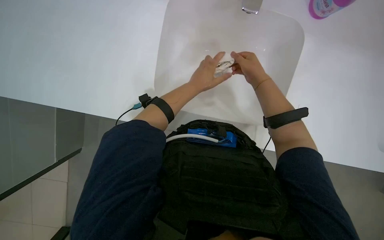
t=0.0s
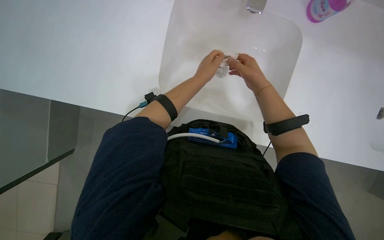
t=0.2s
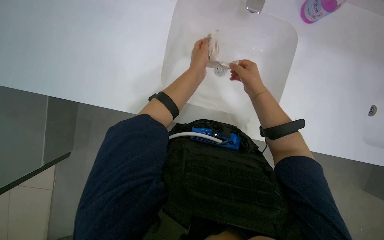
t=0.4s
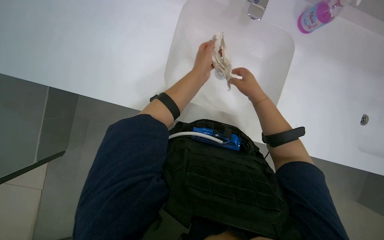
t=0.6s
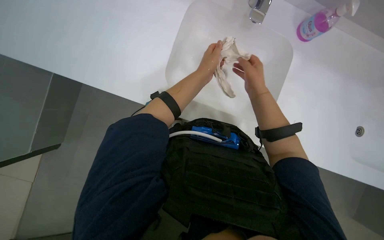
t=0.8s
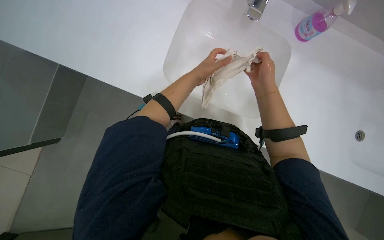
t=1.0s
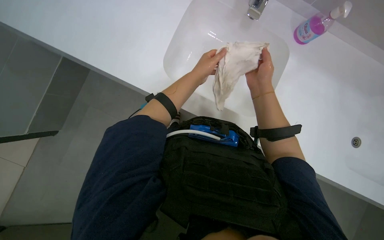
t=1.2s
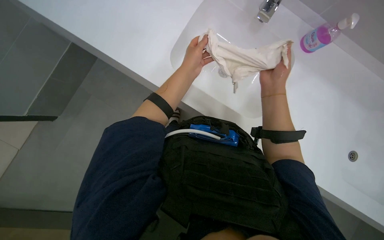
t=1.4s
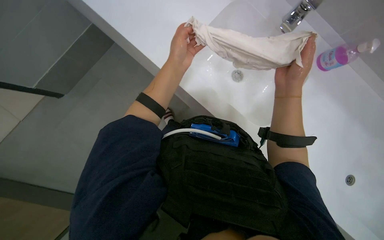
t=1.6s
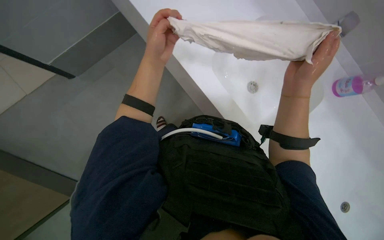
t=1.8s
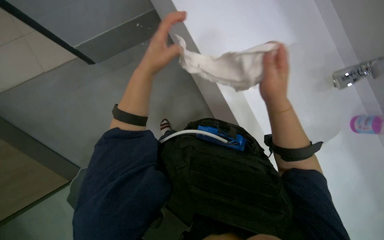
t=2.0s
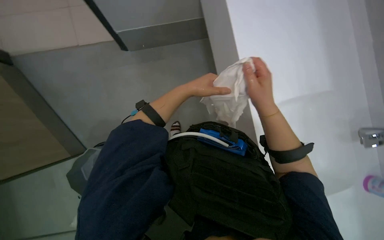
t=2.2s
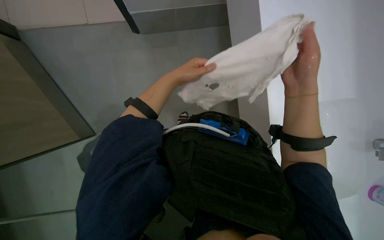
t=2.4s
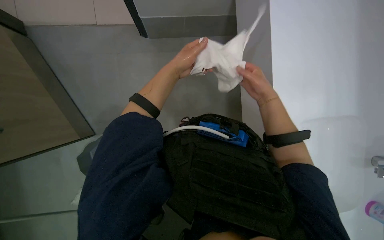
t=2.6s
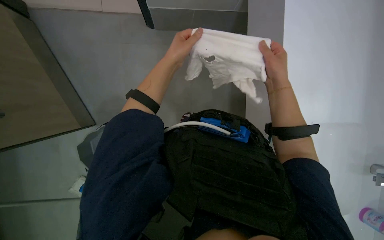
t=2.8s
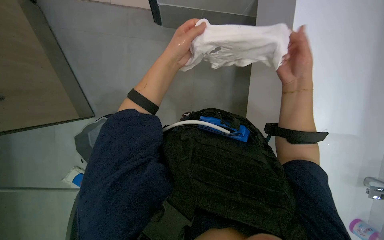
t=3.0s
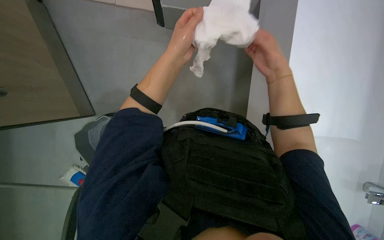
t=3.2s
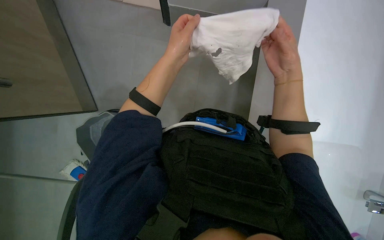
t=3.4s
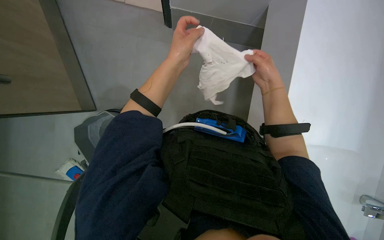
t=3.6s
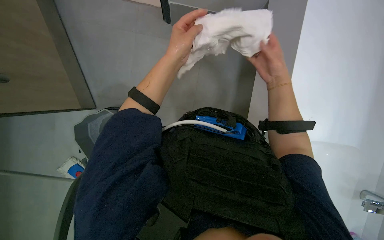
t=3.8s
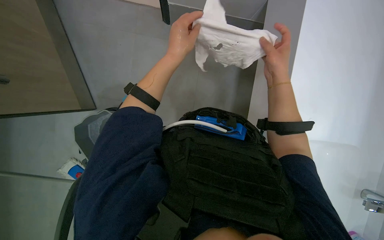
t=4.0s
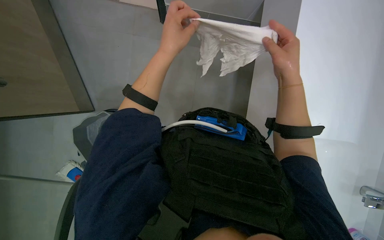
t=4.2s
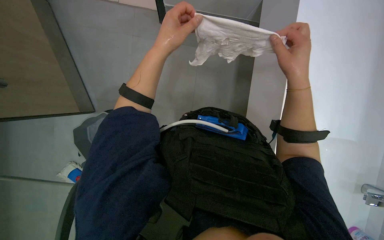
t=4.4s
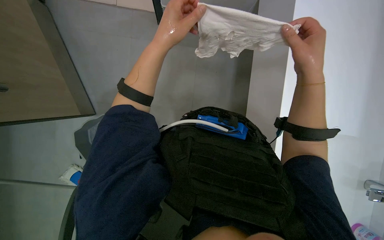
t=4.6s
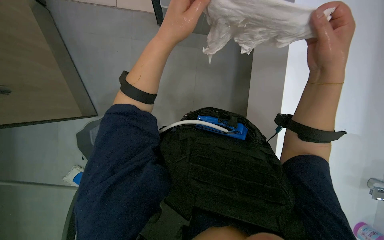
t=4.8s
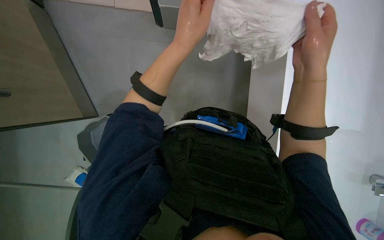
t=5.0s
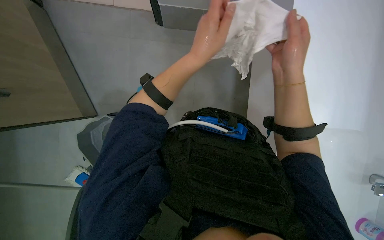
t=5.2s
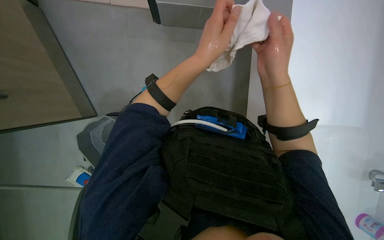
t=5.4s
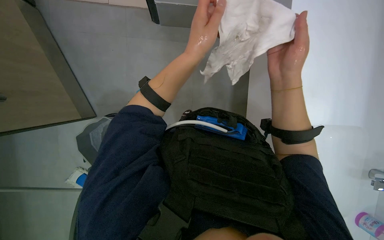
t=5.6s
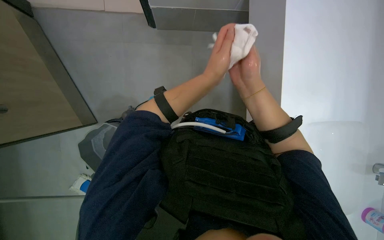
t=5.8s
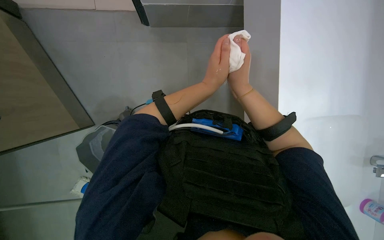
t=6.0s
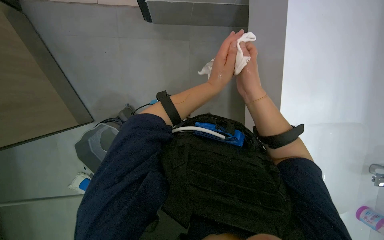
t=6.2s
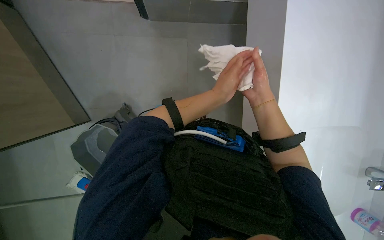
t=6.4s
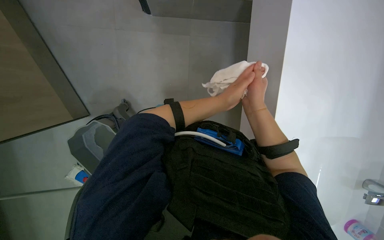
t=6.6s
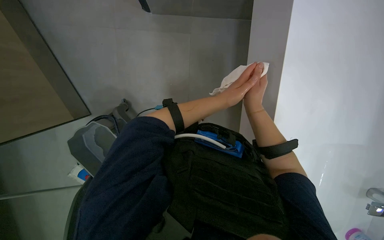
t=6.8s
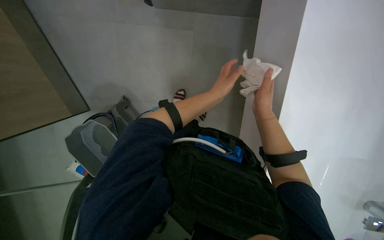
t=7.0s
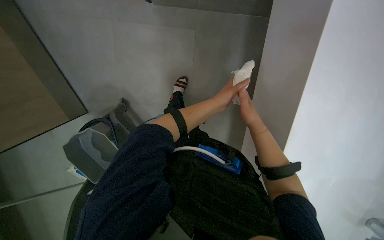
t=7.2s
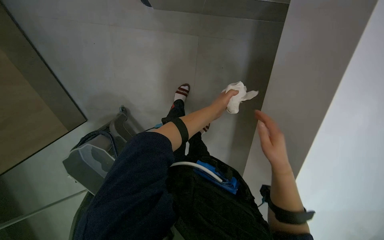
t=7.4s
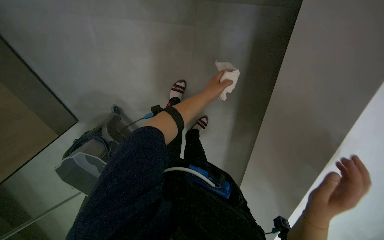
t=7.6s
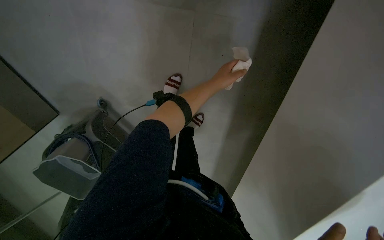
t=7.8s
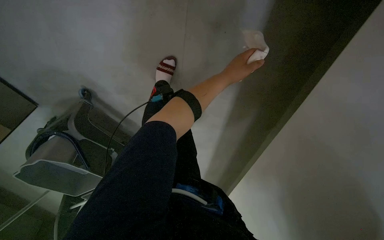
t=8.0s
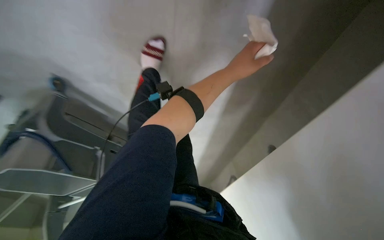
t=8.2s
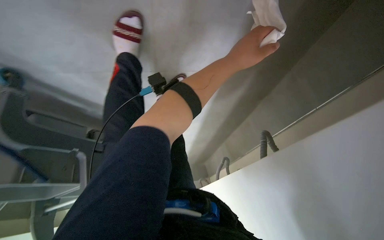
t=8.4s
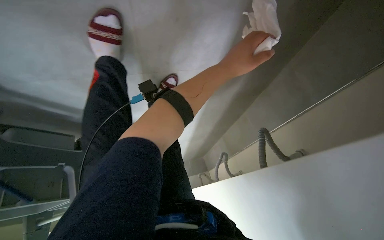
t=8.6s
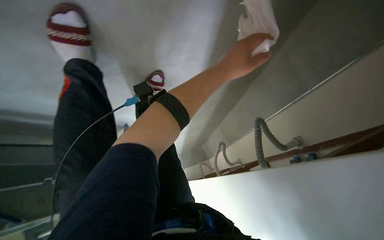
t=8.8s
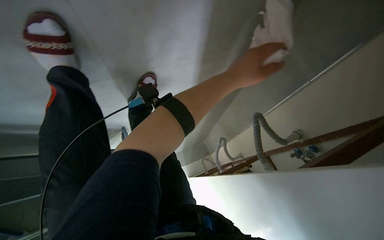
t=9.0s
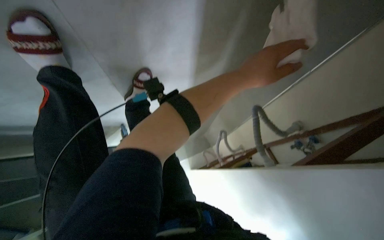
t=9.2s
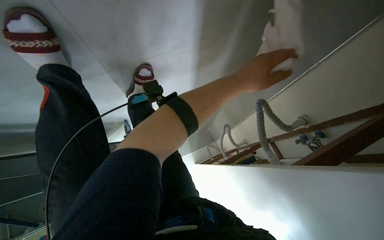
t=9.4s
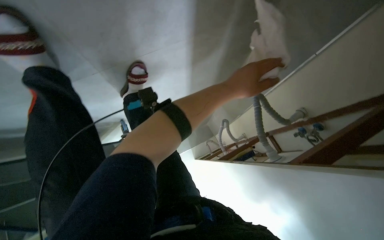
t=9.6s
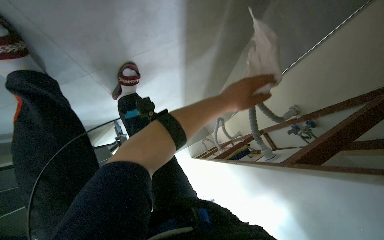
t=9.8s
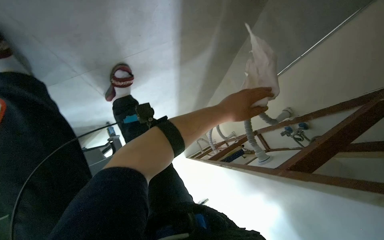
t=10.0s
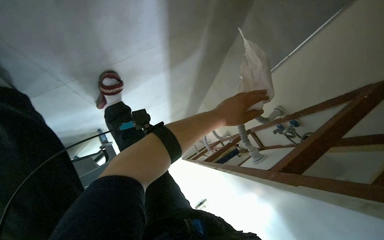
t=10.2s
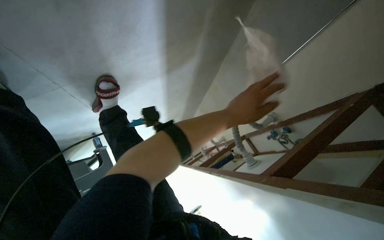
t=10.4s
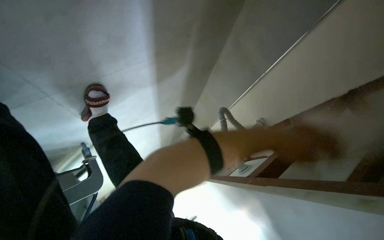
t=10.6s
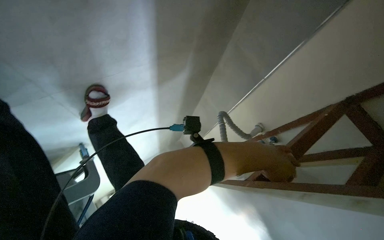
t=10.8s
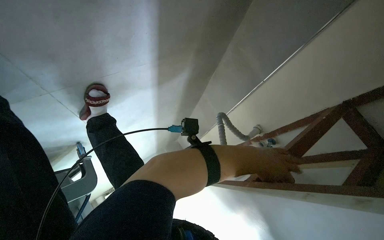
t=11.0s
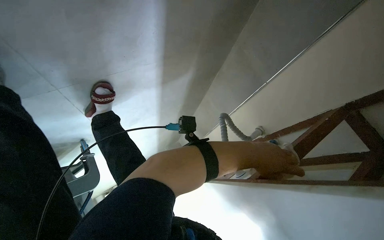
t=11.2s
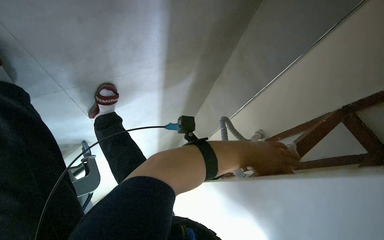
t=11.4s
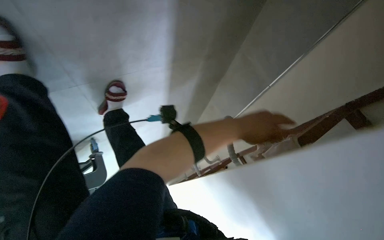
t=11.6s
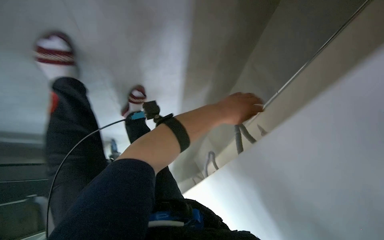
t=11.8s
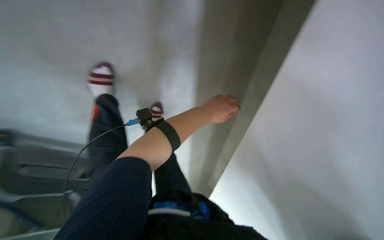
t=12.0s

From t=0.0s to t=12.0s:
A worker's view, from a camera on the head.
Job: preparing cleaning supplies.
The whole recording: Preparing cleaning tools. The worker wrings out a cleaning cloth and prepares the mop in the bucket.
From t=0.0s to t=1.6s: The right hand is displaced nearer to the camera by roughly 10 cm.
From t=4.4s to t=6.0s: The right hand moves to the left, approximately 10 cm.
From t=6.0s to t=7.6s: The right hand is displaced down the picture and to the right by approximately 25 cm.
From t=7.6s to t=9.0s: The wearer's head swings about 30 degrees to the right. The view tilts roughly 30 degrees downward.
From t=9.0s to t=10.4s: The left hand shifts some 10 cm farther from the camera.
From t=10.4s to t=12.0s: The camera pitches upward, by approximately 20 degrees. The left hand reaches about 15 cm to the right, then returns.

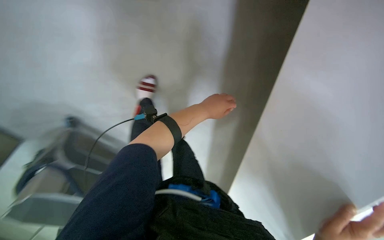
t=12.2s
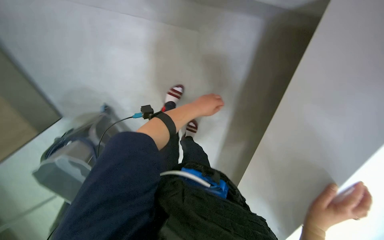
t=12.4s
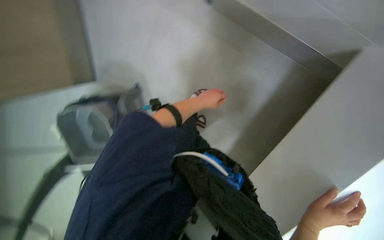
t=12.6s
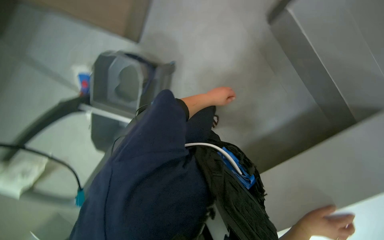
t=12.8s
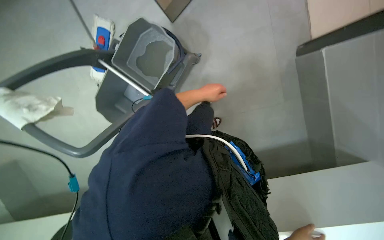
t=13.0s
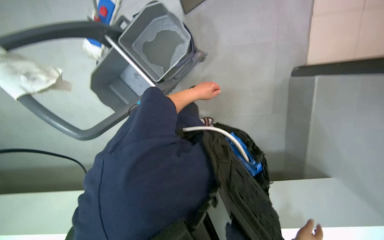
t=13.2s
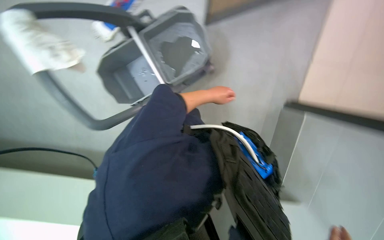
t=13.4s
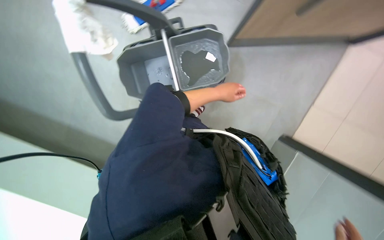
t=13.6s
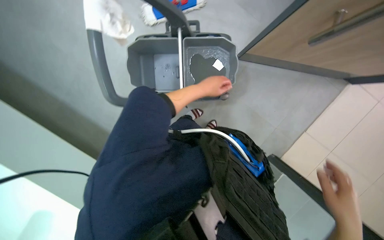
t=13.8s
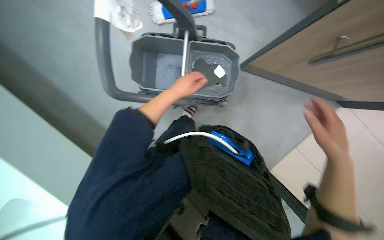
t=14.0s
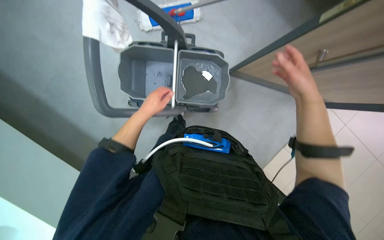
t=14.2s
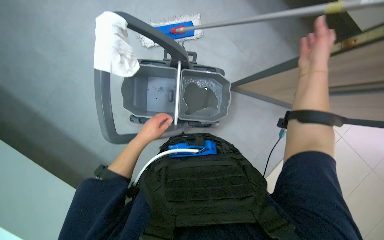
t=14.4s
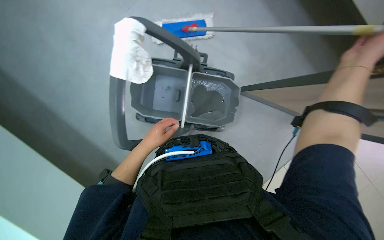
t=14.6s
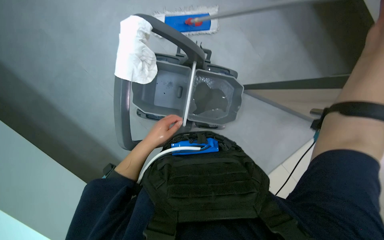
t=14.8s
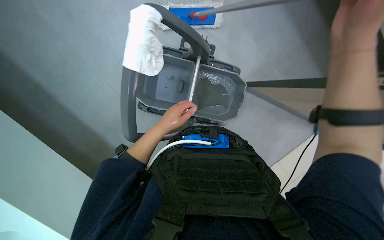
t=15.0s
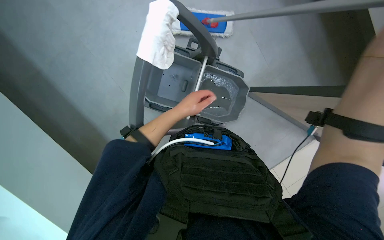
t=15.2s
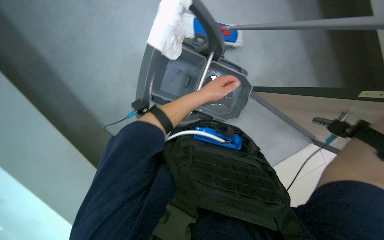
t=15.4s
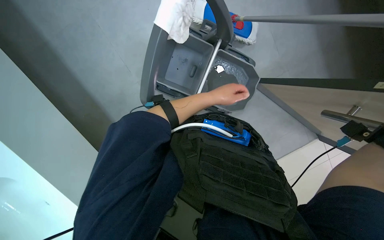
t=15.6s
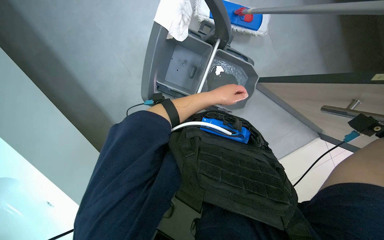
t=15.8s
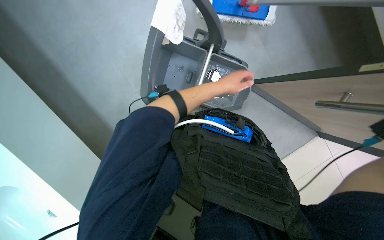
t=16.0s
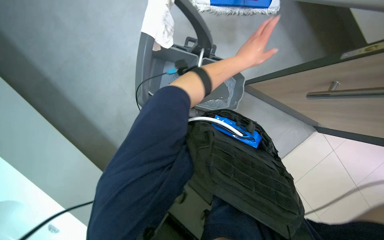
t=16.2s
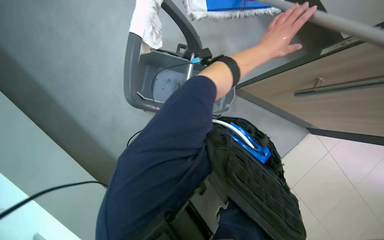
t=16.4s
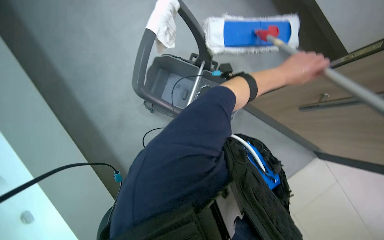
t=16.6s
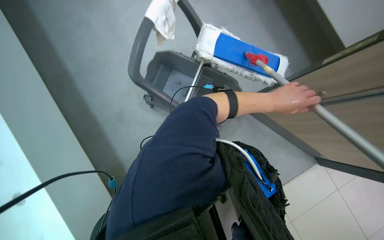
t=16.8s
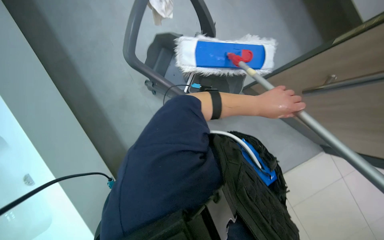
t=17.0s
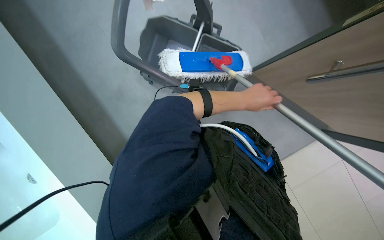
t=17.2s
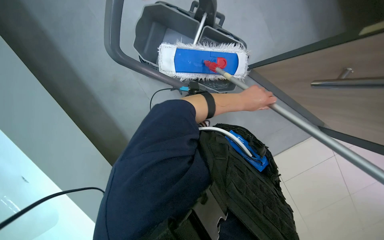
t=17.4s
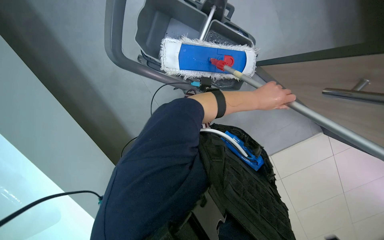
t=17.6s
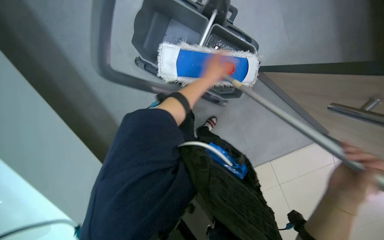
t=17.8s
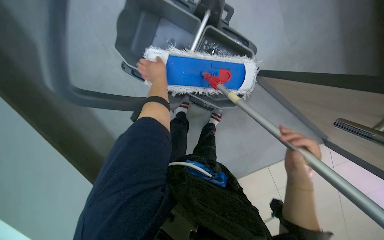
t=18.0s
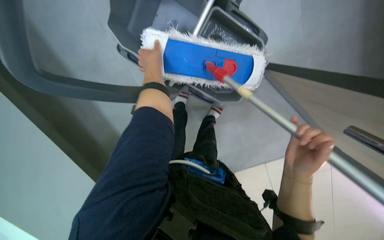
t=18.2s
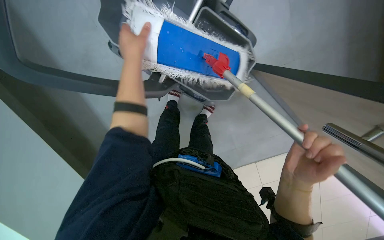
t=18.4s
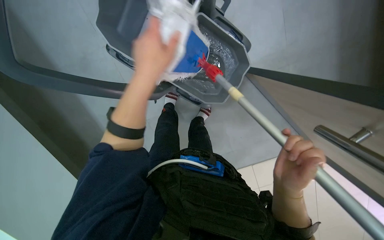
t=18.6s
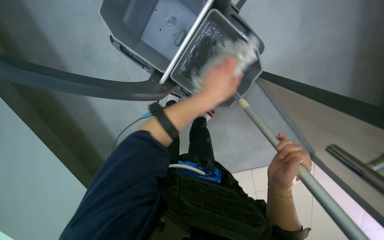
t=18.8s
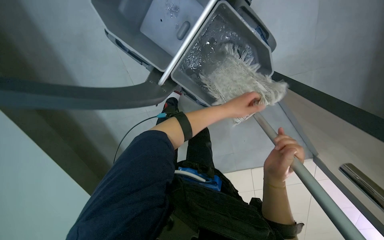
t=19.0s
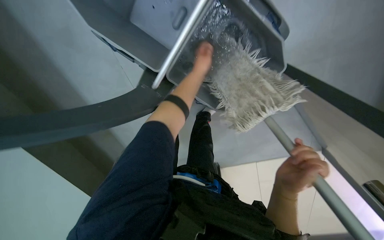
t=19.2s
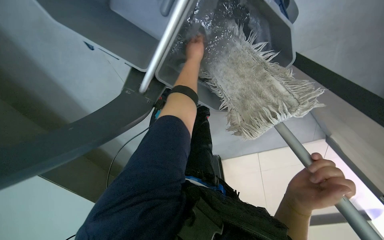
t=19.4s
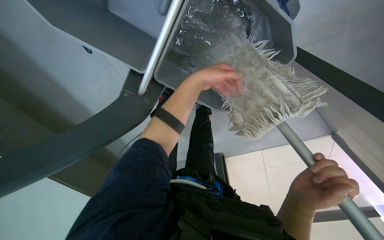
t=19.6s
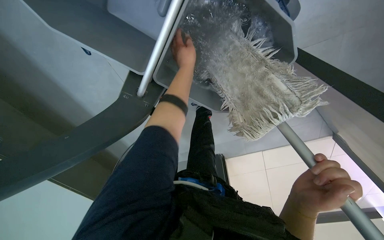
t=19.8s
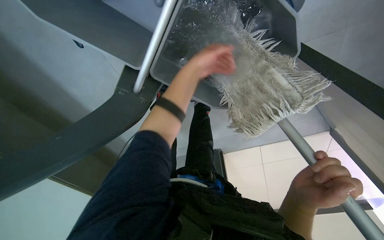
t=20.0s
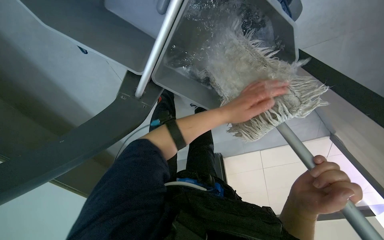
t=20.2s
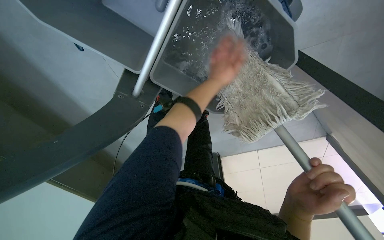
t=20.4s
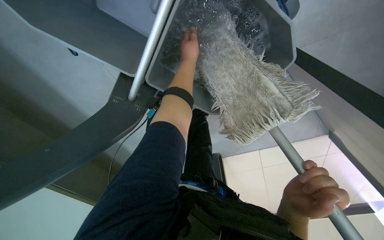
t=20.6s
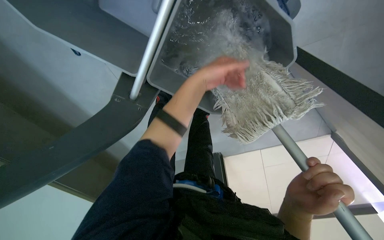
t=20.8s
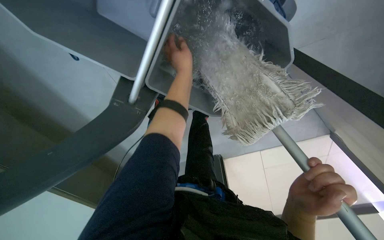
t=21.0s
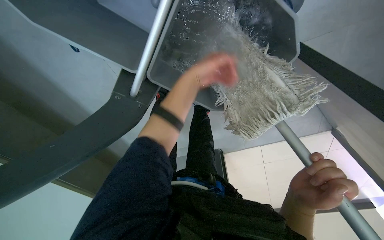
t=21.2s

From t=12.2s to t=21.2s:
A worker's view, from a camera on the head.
Job: preparing cleaning supplies.
The whole recording: Preparing cleaning tools. The worker wrings out a cleaning cloth and prepares the mop in the bucket.
From t=12.2s to t=13.8s: The camera is carried roughly 50 cm. The camera pitches upward, by some 20 degrees. Everything in view rotates about 65 degrees clockwise.
From t=15.2s to t=16.6s: The scene rotates clockwise by roughly 30 degrees. The left hand travels to the right by some 15 cm.
From t=16.6s to t=18.2s: The head travels about 40 cm.
From t=19.8s to t=21.2s: The left hand swings up and down the picture, some 20 cm each way, with 2 reversals.
